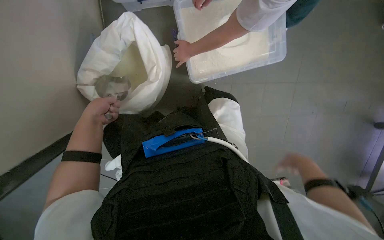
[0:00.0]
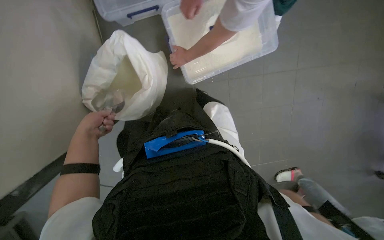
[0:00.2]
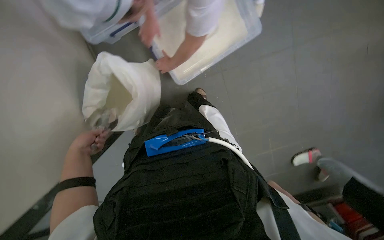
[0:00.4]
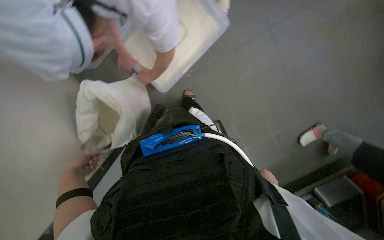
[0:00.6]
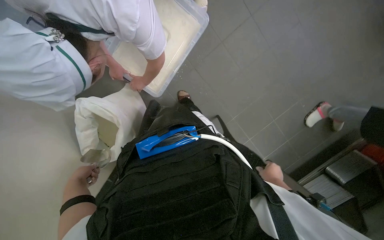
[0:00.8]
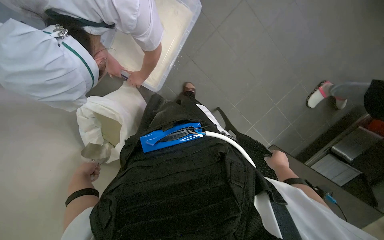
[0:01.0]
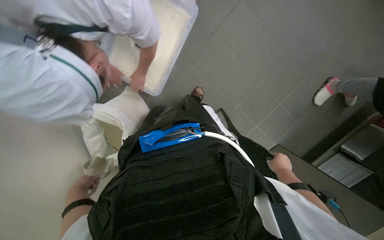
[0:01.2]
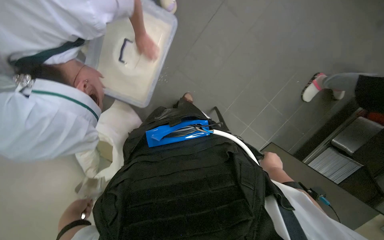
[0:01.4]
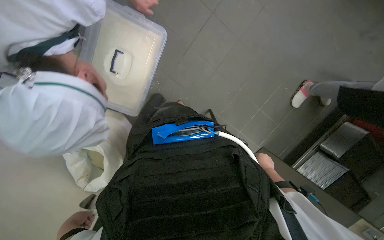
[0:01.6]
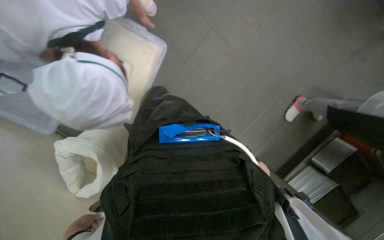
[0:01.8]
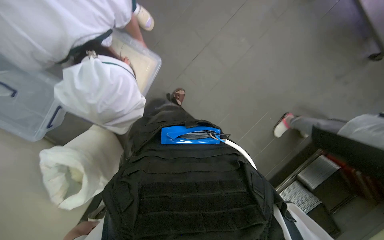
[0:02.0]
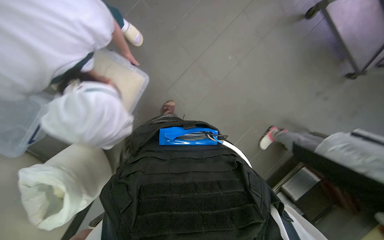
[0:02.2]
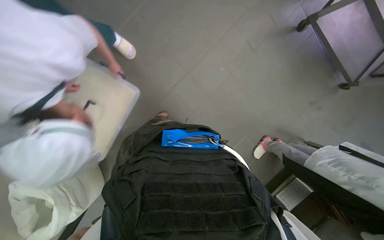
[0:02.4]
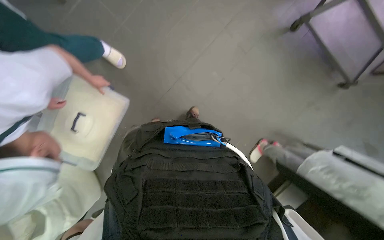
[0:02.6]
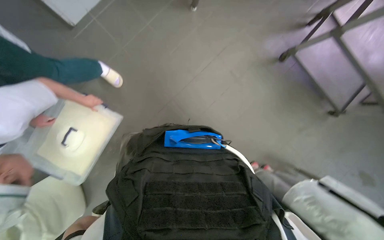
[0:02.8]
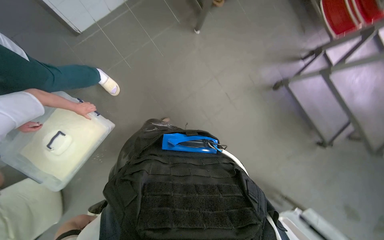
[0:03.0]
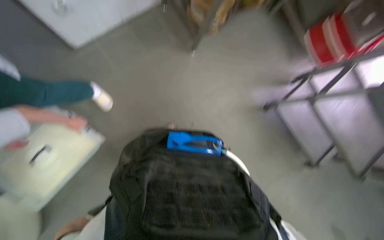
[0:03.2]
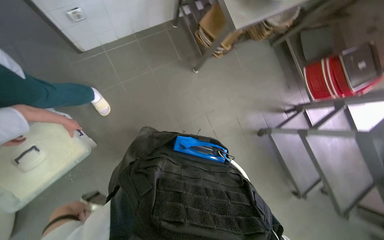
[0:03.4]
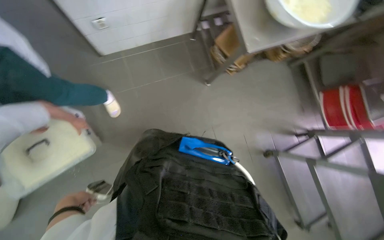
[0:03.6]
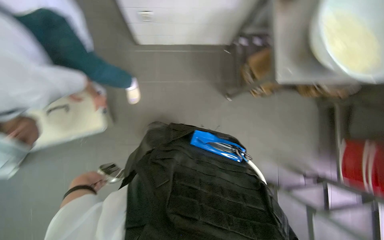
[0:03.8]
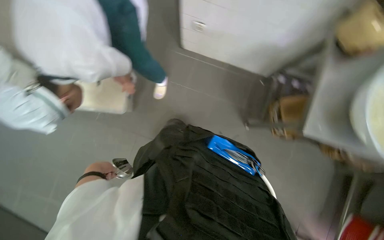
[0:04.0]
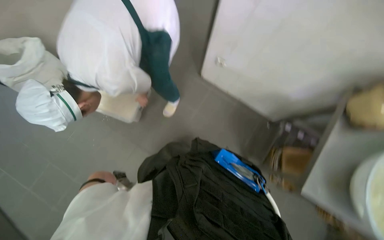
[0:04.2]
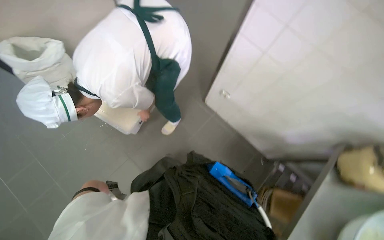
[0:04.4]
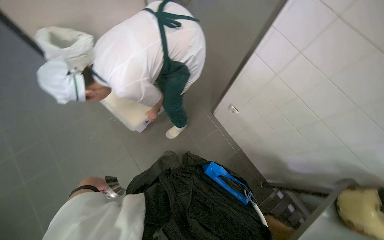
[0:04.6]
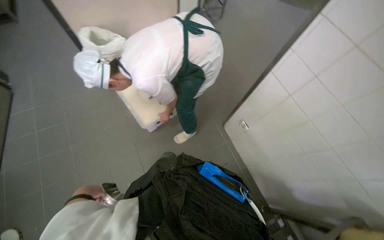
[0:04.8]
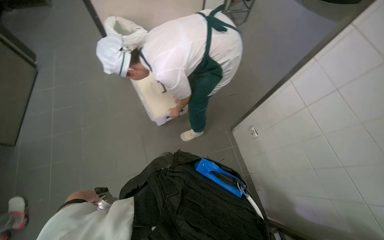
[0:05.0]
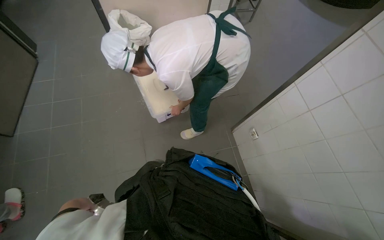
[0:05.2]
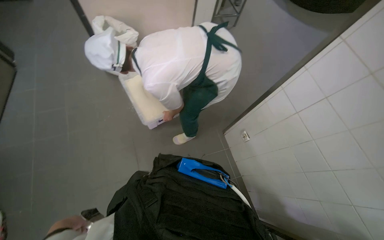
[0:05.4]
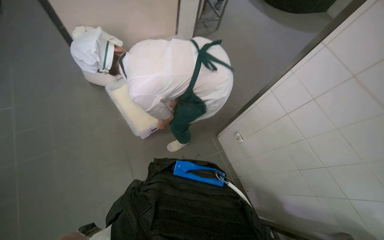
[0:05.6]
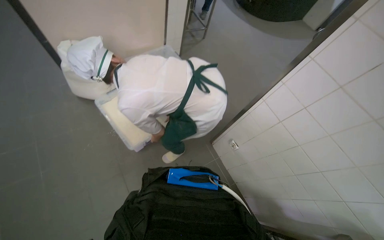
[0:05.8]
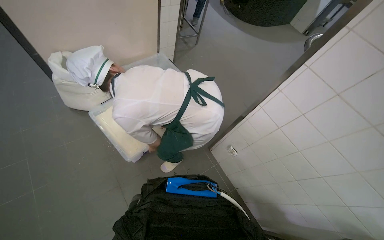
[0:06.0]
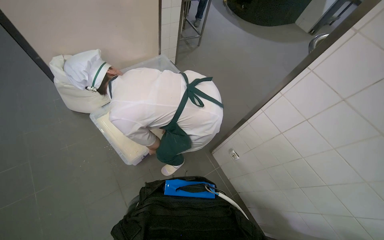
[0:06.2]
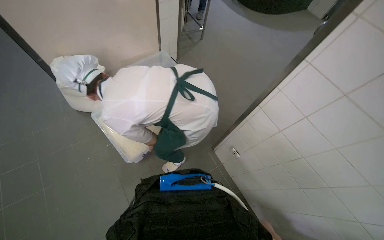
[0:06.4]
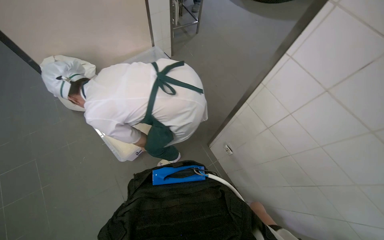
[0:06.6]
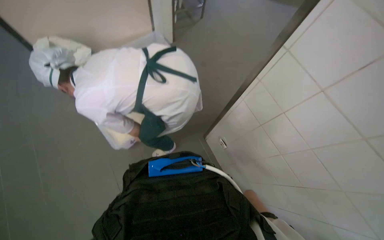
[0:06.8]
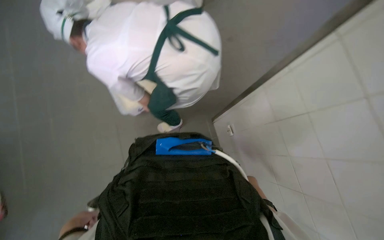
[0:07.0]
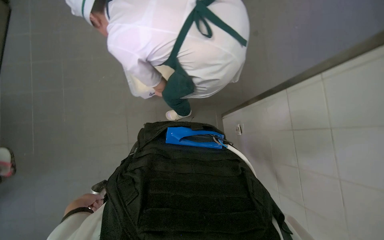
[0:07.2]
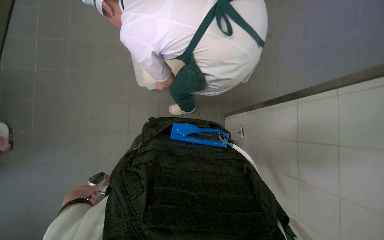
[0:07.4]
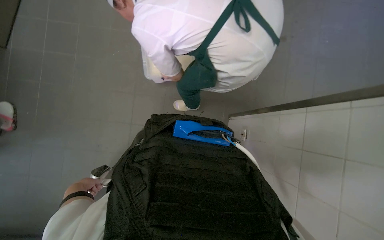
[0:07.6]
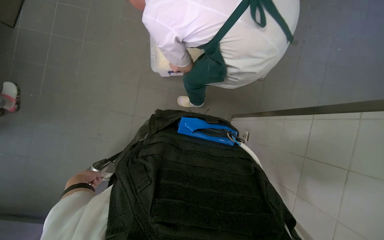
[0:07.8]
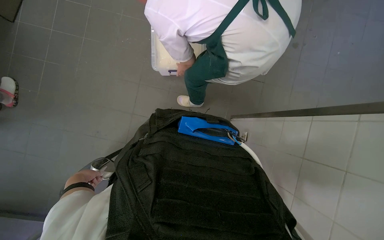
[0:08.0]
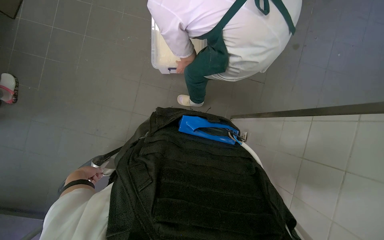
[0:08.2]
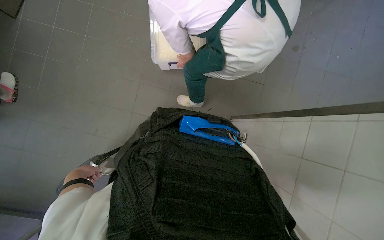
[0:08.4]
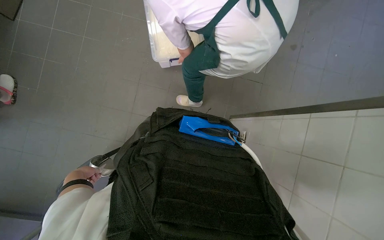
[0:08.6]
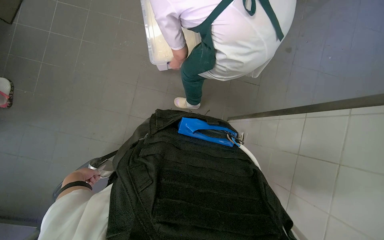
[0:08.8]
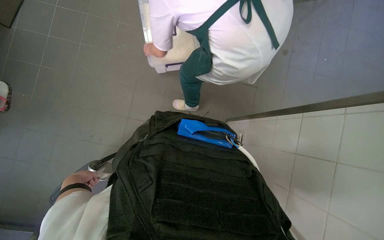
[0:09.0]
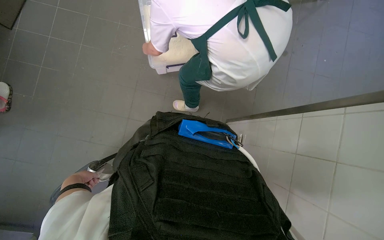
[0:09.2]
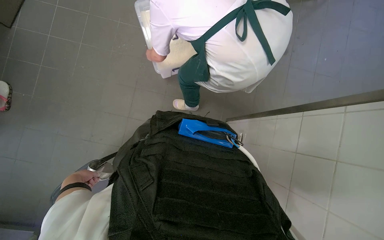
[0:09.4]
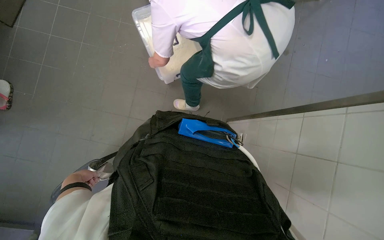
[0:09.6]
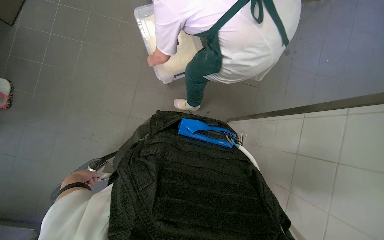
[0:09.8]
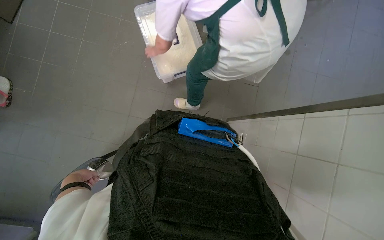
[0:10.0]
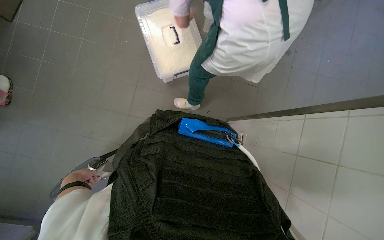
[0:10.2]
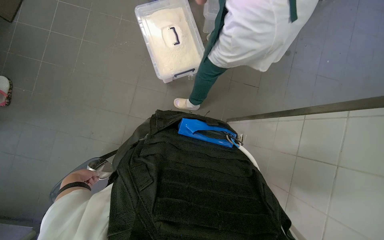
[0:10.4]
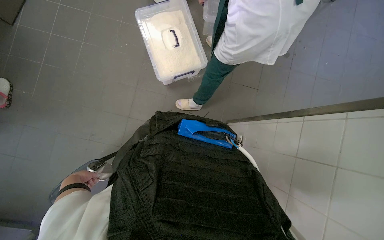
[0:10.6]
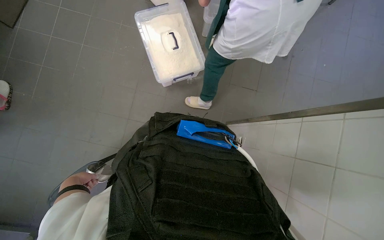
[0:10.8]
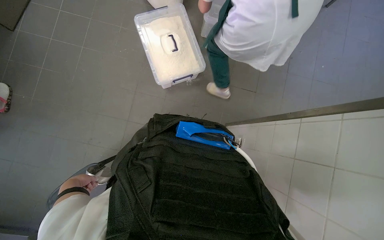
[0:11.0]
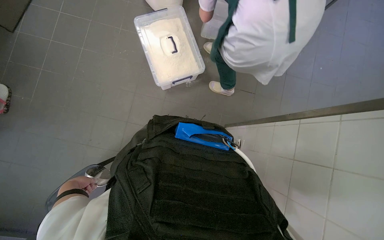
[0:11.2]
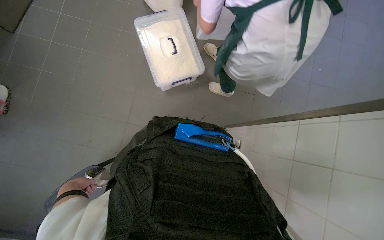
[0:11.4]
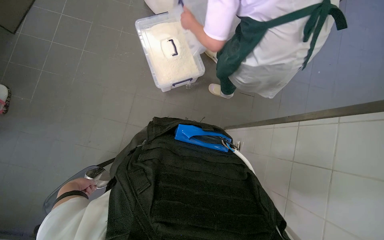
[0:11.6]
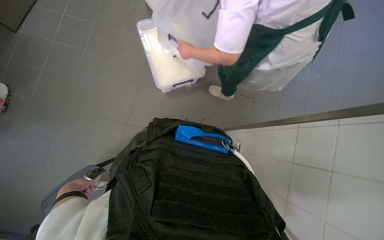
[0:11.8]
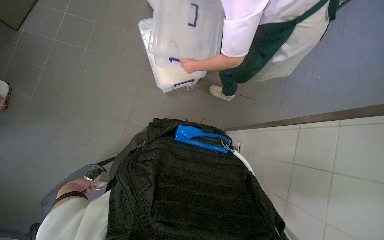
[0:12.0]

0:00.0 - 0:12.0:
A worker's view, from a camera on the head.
Job: preparing food.
The whole recording: Scooping powder into container. The worker scoops powder from a large bag into a clear plastic container.
0:00.0 - 0:01.6: The scene turns roughly 50 degrees counterclockwise in the picture.
0:01.6 - 0:03.0: The camera sweeps to the right, by about 20 degrees. The wearer looks about 30 degrees further upward.
0:03.0 - 0:04.4: The camera pitches upward, by about 45 degrees. The scene turns some 75 degrees clockwise in the picture.
0:04.4 - 0:06.0: The view tips upward by some 10 degrees.
0:06.0 - 0:07.6: The wearer looks about 35 degrees further to the left. The view tilts about 25 degrees downward.

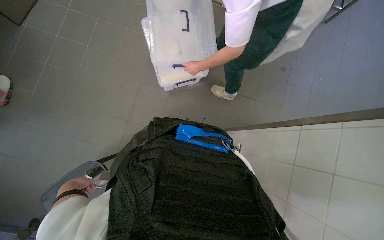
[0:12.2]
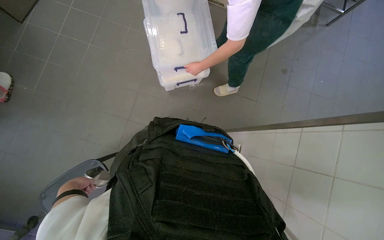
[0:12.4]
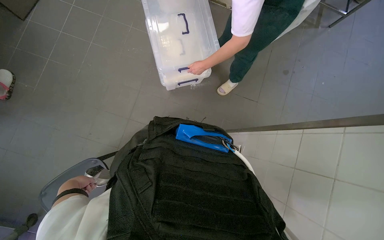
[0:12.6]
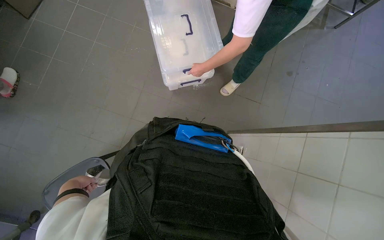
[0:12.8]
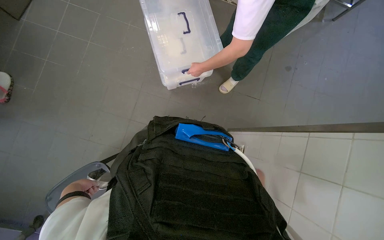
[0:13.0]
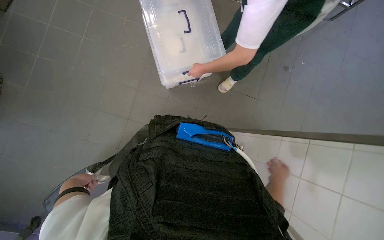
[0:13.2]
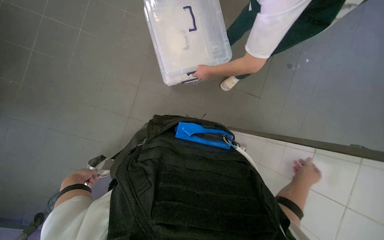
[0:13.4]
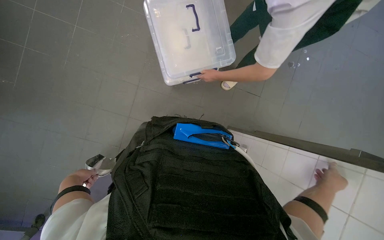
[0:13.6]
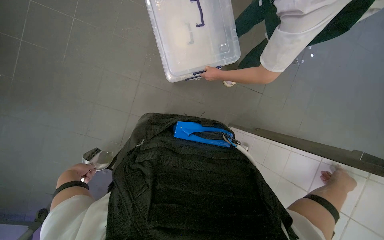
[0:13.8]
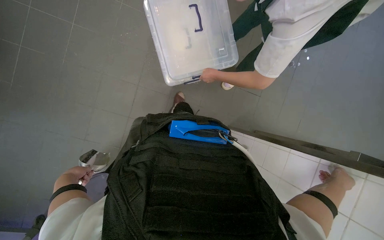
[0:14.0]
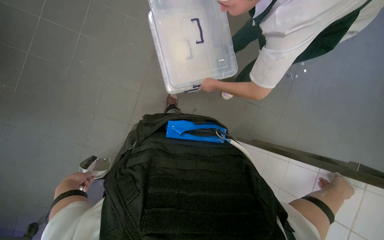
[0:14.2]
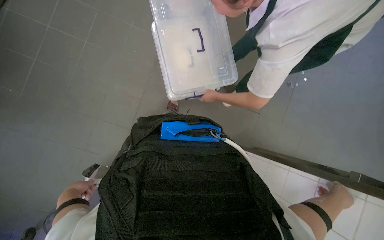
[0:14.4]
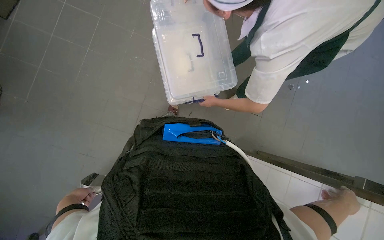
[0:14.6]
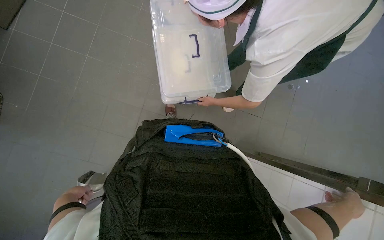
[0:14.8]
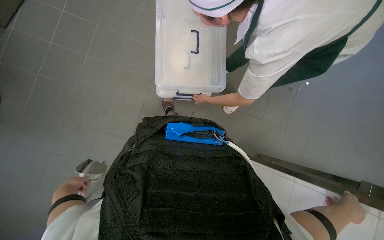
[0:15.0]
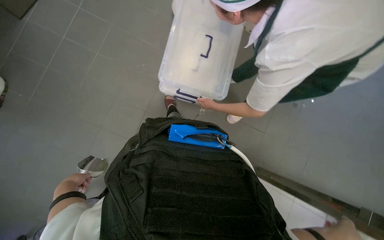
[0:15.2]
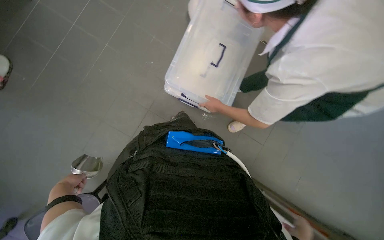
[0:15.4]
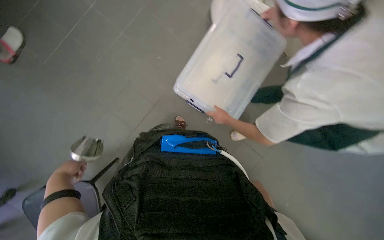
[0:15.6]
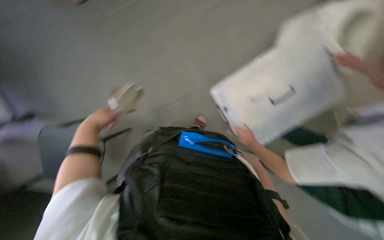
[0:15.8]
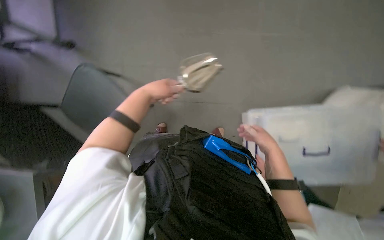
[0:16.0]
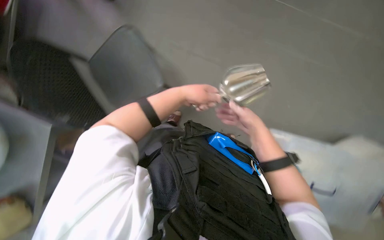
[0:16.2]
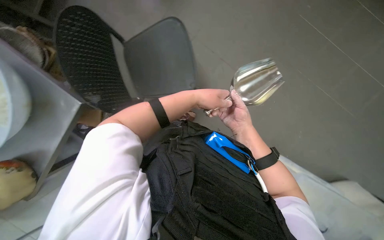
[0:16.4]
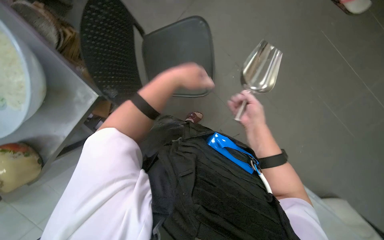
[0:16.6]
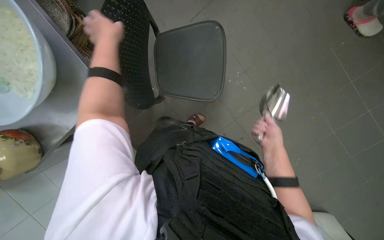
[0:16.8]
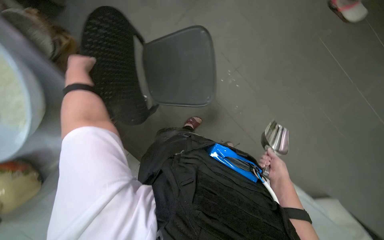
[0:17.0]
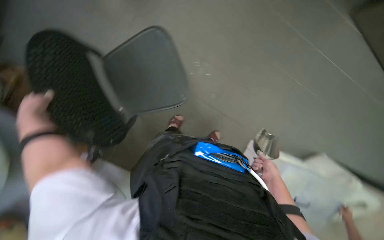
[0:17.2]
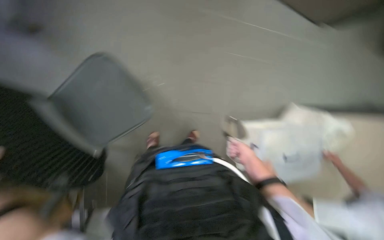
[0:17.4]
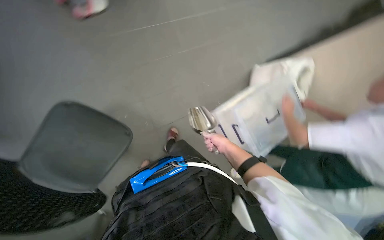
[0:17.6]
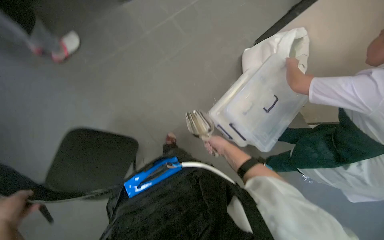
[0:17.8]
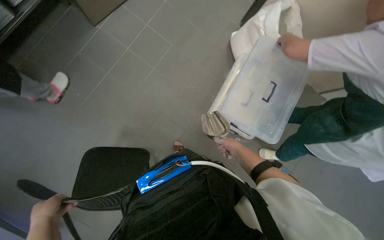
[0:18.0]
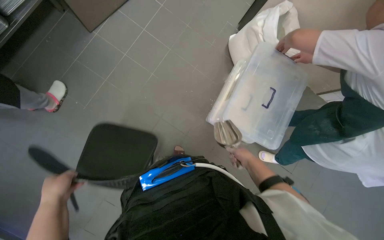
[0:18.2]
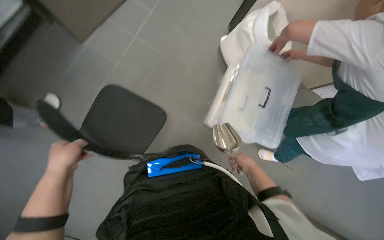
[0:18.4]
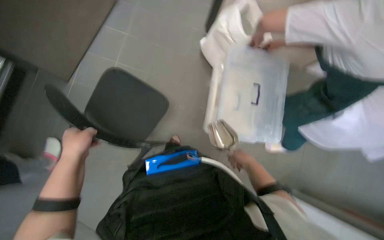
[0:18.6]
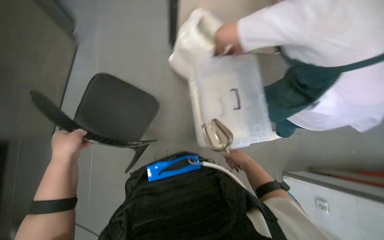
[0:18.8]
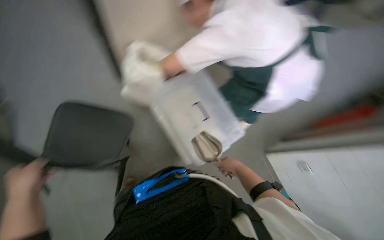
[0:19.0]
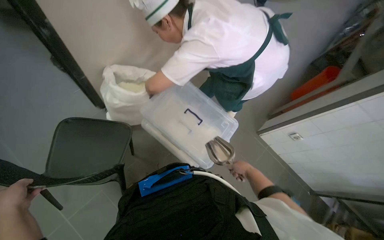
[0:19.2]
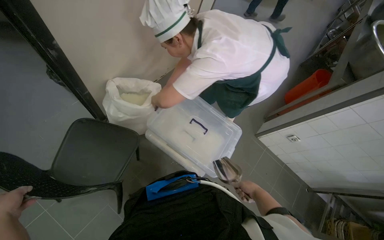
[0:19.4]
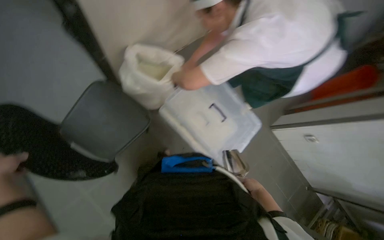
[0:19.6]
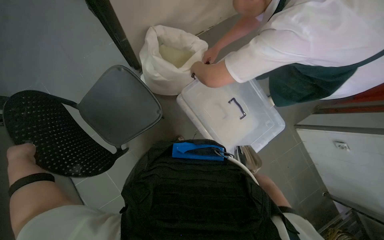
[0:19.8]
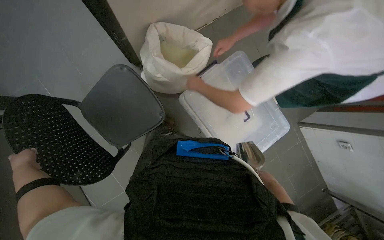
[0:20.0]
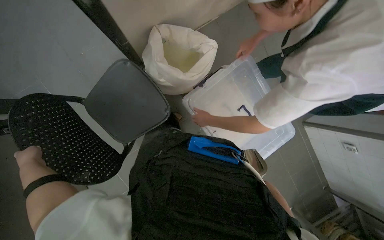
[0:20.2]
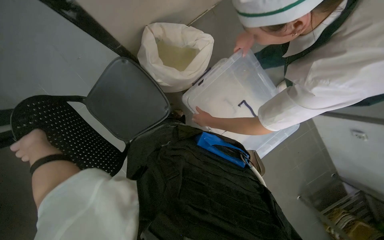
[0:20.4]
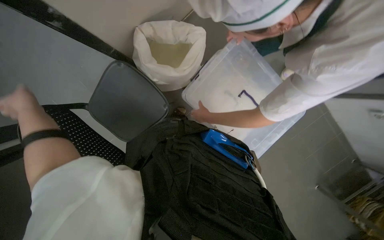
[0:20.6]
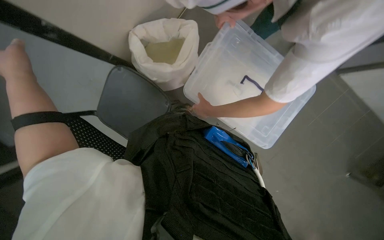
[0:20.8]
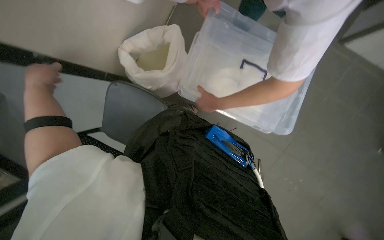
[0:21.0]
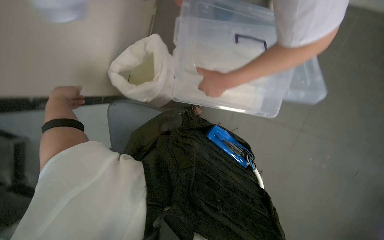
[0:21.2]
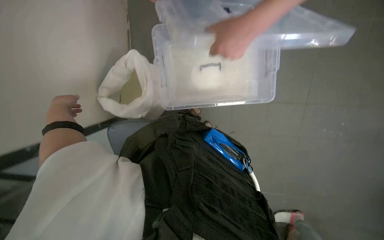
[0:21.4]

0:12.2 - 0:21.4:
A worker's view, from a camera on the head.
Job: preparing food.
The whole recording: Scooping powder into container. The worker scoops powder from a large bag into a clear plastic container.
0:15.2 - 0:16.8: The scene rotates clockwise by about 45 degrees.
0:16.8 - 0:18.4: The scene rotates counterclockwise by about 55 degrees.
0:19.8 - 0:21.4: The view swings approximately 25 degrees to the left. The scene turns some 40 degrees counterclockwise in the picture.
